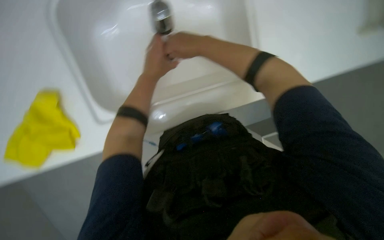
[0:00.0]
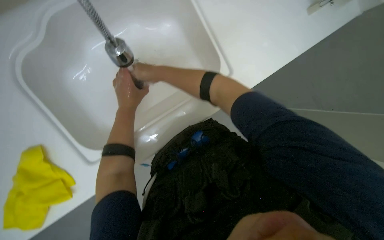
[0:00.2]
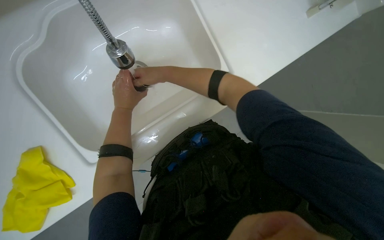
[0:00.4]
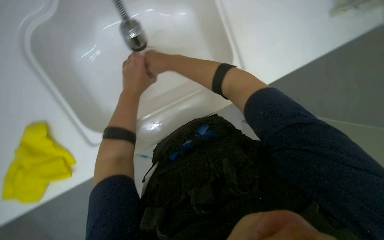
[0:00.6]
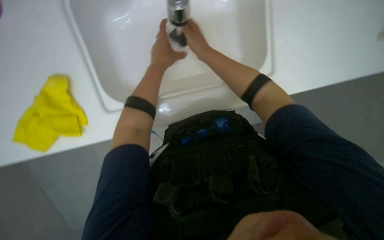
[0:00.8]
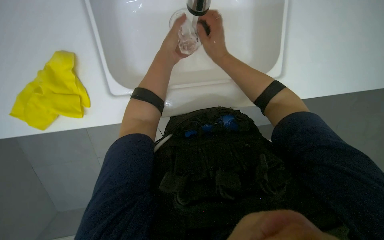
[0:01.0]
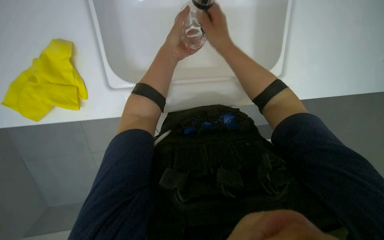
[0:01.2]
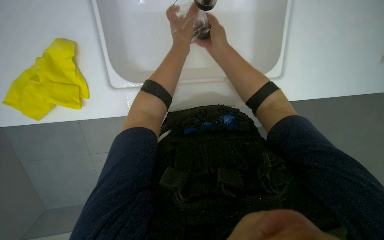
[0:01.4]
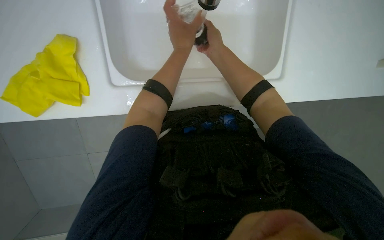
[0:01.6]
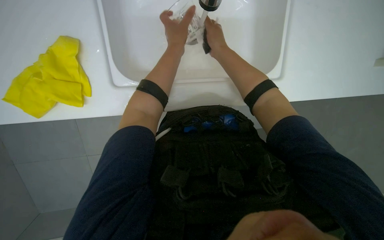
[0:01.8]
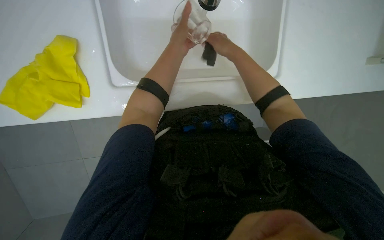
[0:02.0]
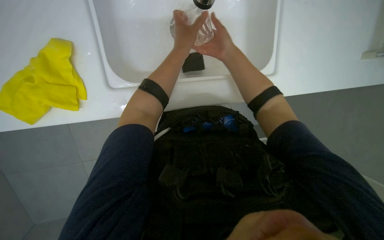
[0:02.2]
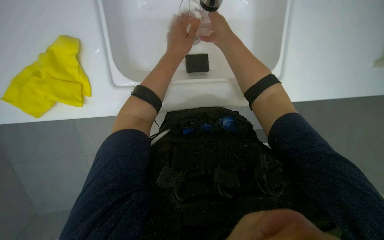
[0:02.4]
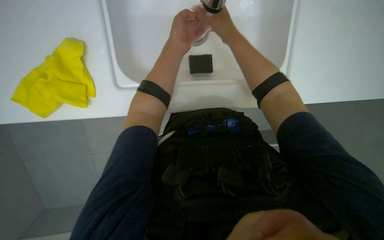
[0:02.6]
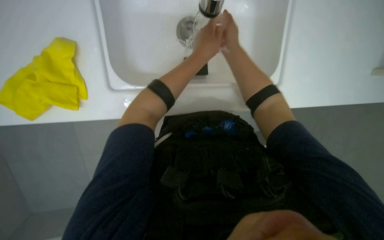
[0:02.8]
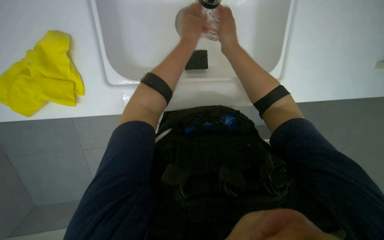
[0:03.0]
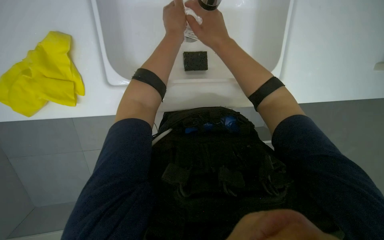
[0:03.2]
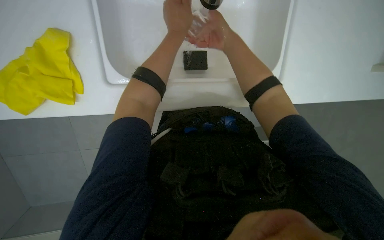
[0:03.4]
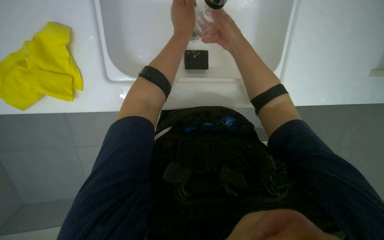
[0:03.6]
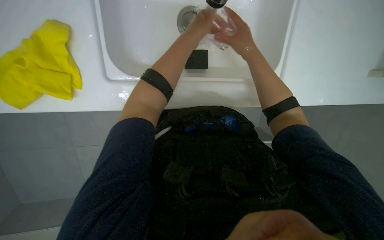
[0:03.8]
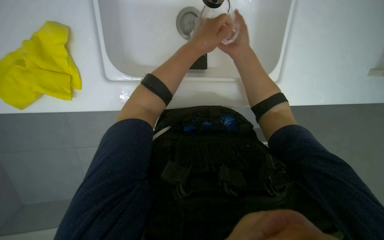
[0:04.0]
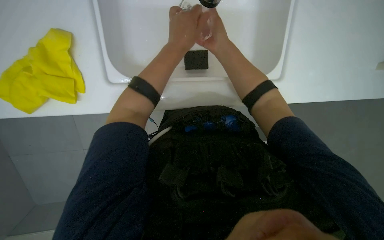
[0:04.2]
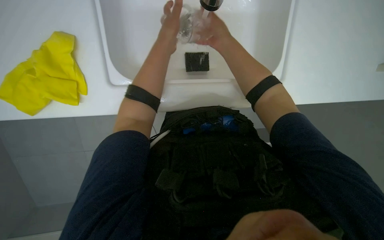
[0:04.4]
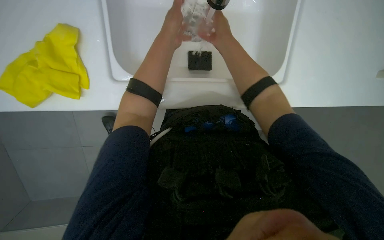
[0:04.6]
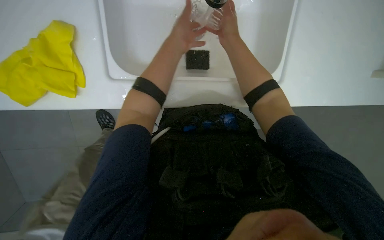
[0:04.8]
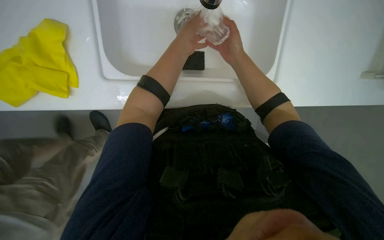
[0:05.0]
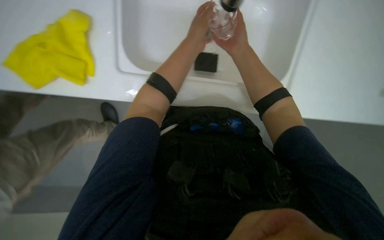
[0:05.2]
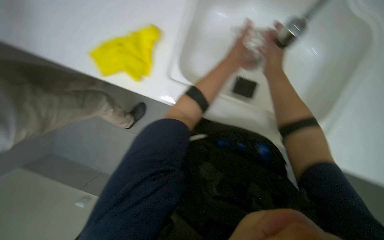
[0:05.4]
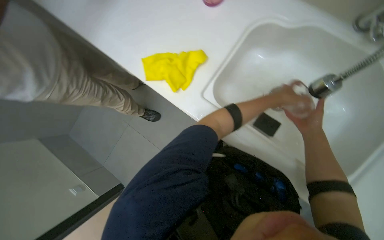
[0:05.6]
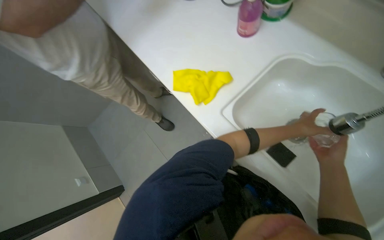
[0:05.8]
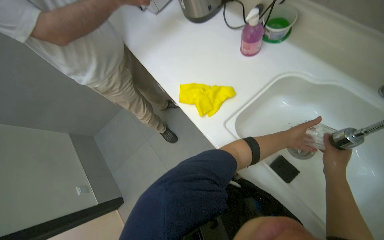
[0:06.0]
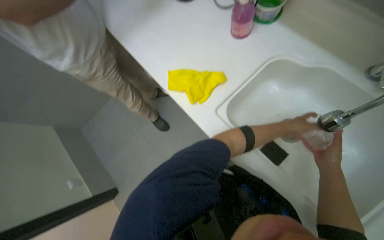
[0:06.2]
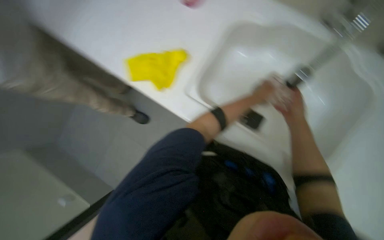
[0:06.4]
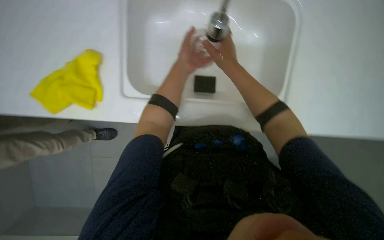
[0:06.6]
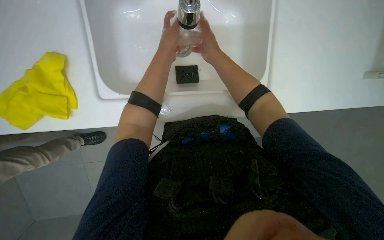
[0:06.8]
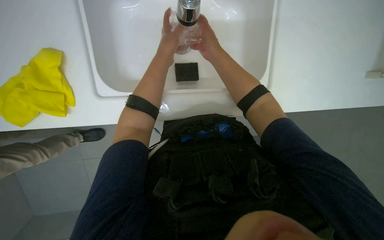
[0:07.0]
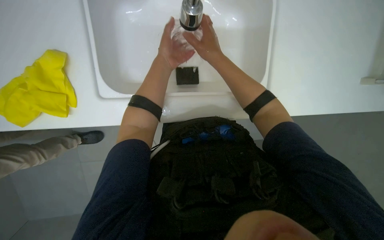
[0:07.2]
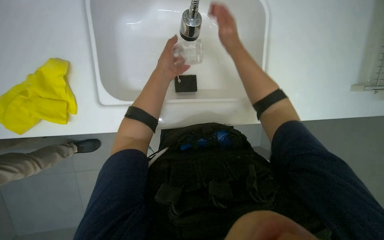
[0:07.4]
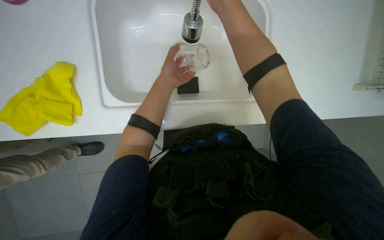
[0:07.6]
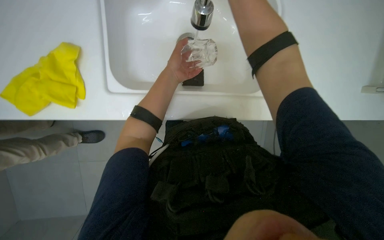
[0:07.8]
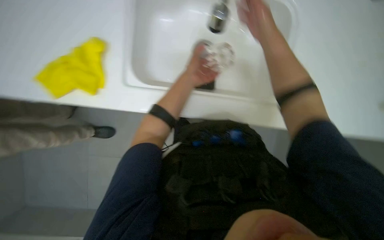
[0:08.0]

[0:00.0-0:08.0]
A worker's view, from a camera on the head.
Job: cleaning kitchen.
The whole recording: Washing dishes in sink. The worker washes multiple dishes and glasses in the sink with a sponge.
0:00.0 to 0:01.6: The right hand travels farther from the camera by about 10 cm.
0:01.6 to 0:03.2: The right hand heads nearer to the camera, covering approximately 10 cm.
0:04.8 to 0:06.4: The camera pitches upward, by roughly 15 degrees. The scene rotates clockwise by some 35 degrees.
0:06.4 to 0:08.0: The right hand heads nearer to the camera and up the picture, covering approximately 15 cm. Meanwhile the left hand heads to the left and nearer to the camera, covering approximately 20 cm.

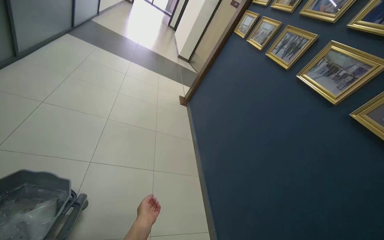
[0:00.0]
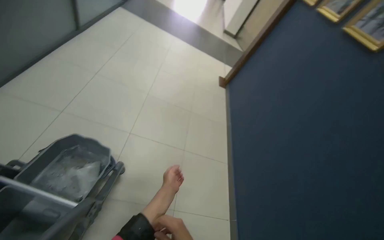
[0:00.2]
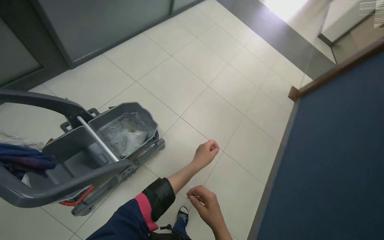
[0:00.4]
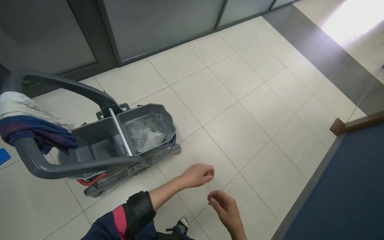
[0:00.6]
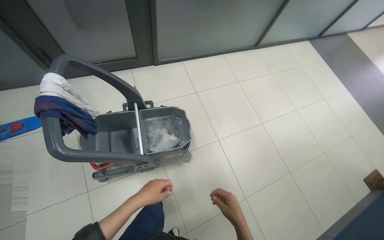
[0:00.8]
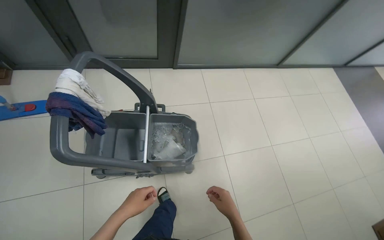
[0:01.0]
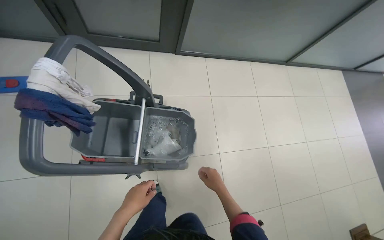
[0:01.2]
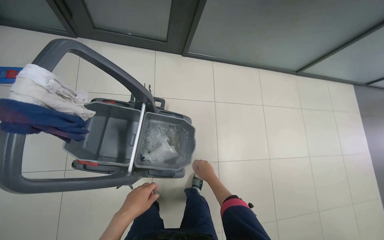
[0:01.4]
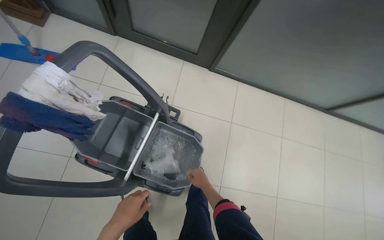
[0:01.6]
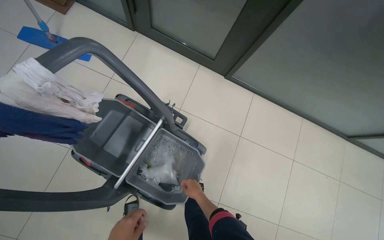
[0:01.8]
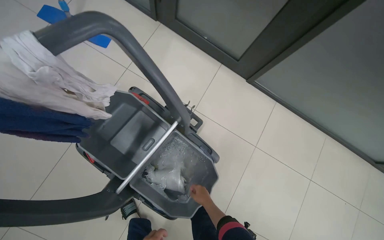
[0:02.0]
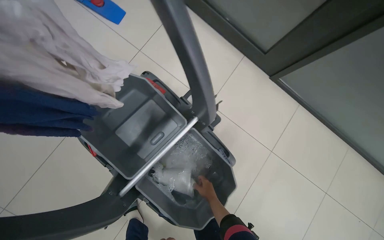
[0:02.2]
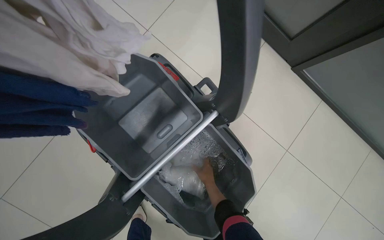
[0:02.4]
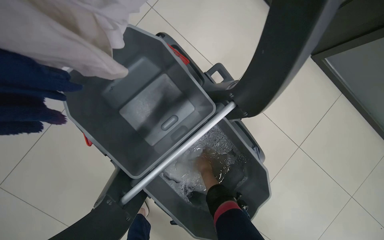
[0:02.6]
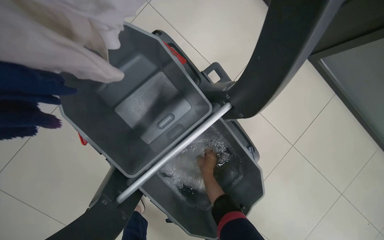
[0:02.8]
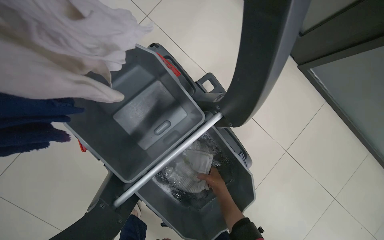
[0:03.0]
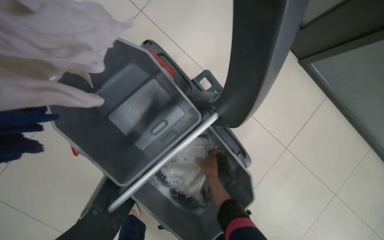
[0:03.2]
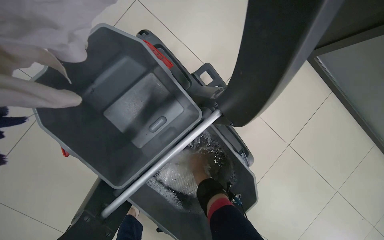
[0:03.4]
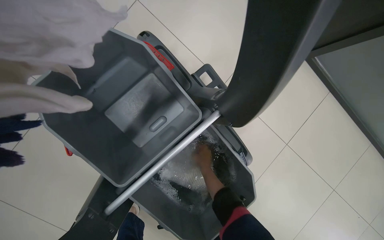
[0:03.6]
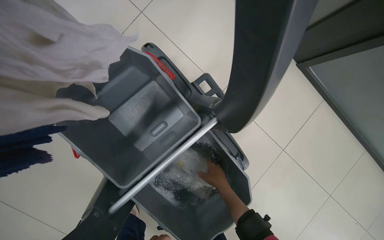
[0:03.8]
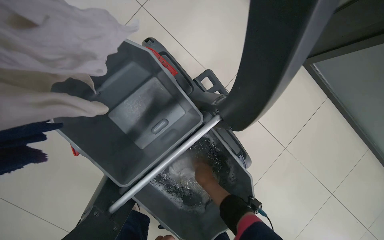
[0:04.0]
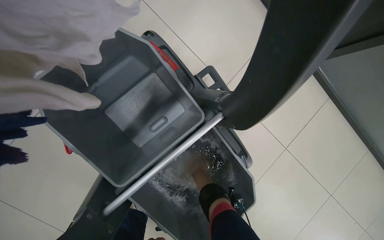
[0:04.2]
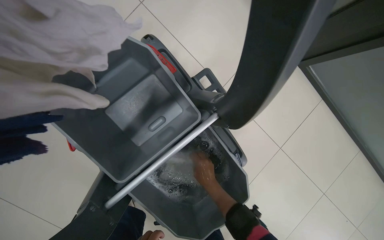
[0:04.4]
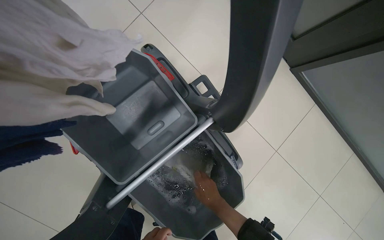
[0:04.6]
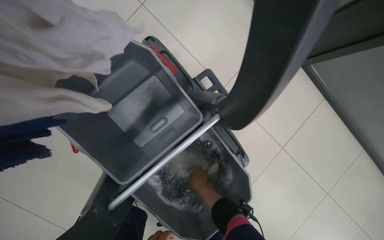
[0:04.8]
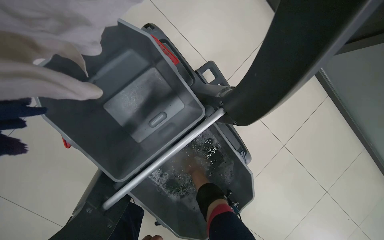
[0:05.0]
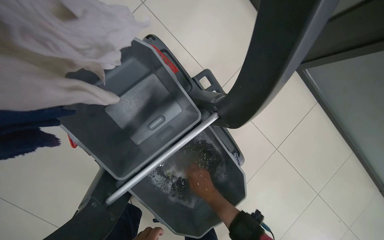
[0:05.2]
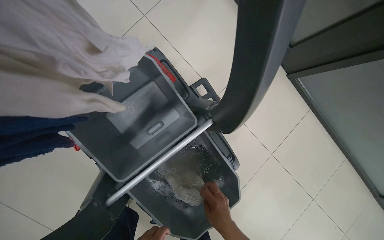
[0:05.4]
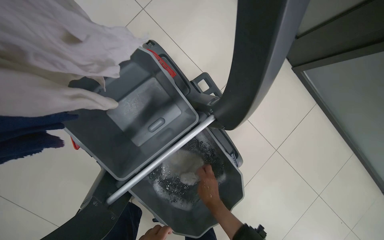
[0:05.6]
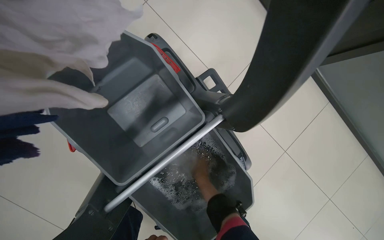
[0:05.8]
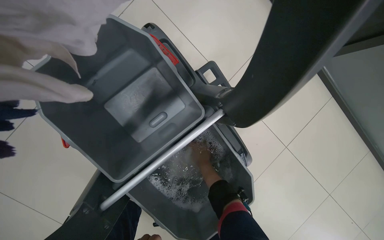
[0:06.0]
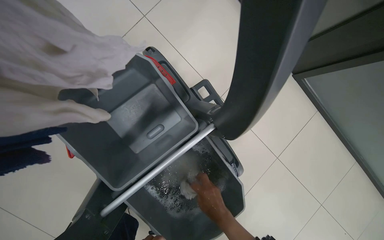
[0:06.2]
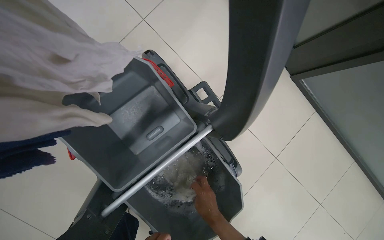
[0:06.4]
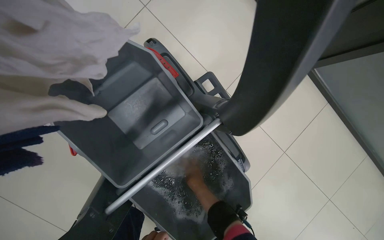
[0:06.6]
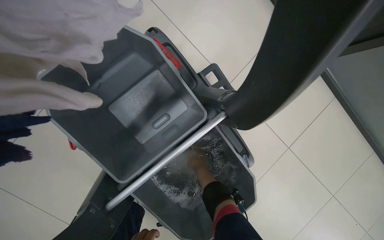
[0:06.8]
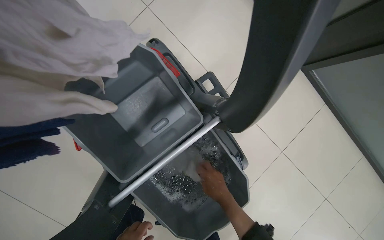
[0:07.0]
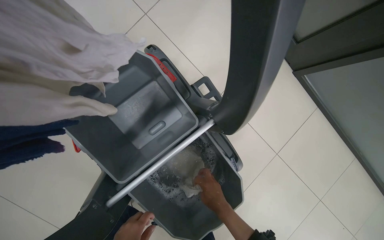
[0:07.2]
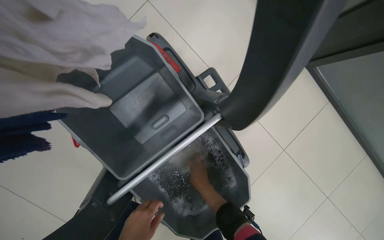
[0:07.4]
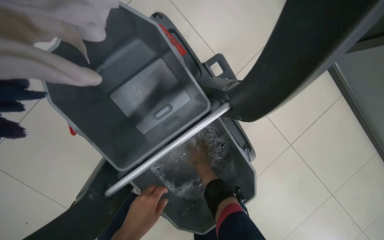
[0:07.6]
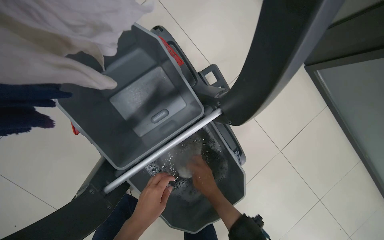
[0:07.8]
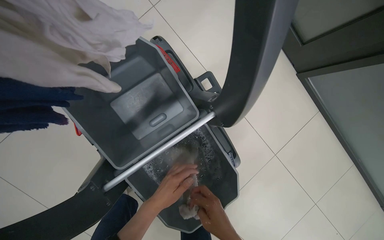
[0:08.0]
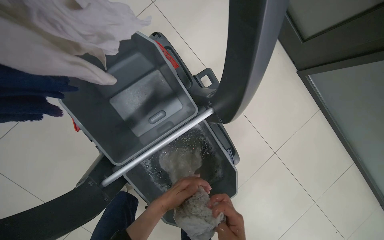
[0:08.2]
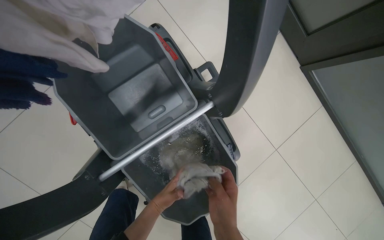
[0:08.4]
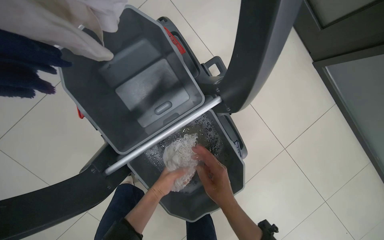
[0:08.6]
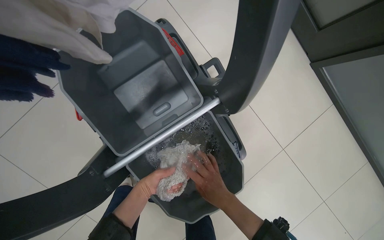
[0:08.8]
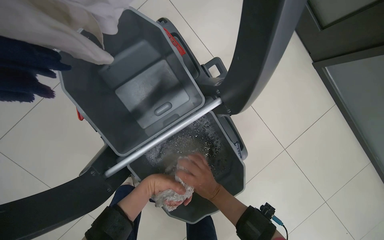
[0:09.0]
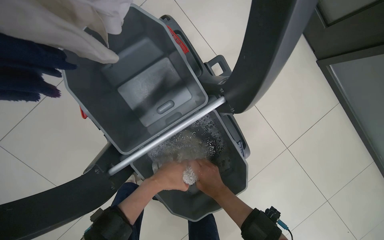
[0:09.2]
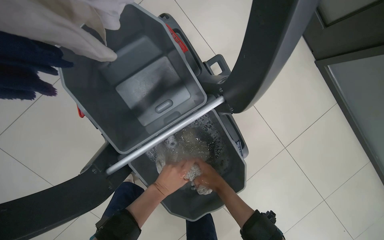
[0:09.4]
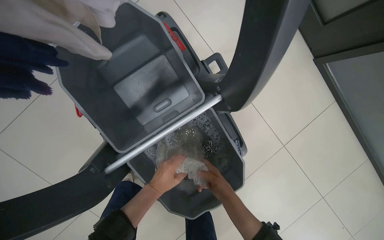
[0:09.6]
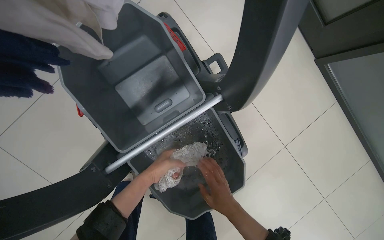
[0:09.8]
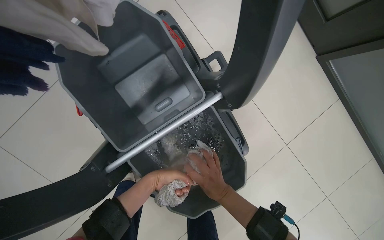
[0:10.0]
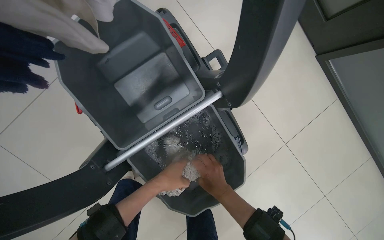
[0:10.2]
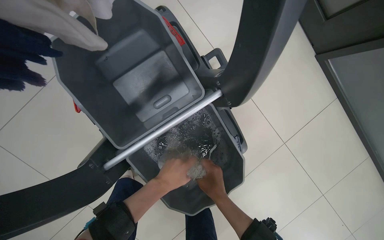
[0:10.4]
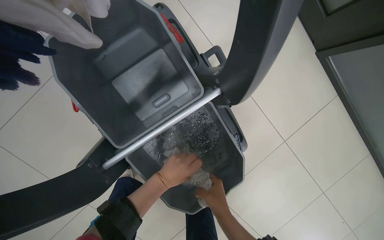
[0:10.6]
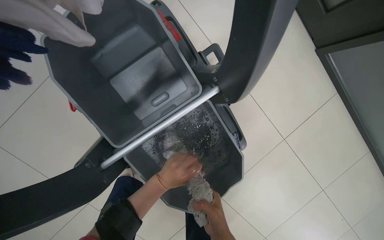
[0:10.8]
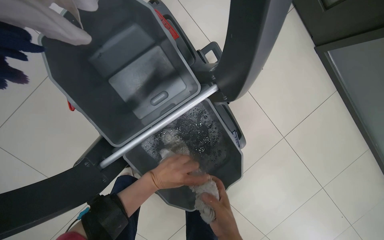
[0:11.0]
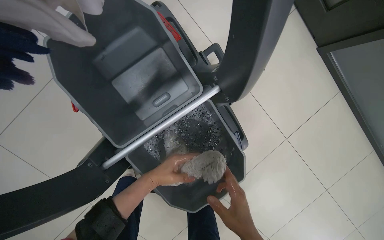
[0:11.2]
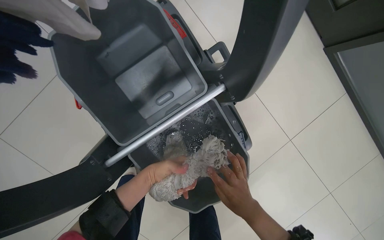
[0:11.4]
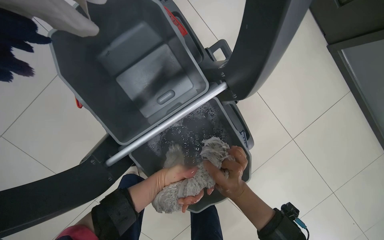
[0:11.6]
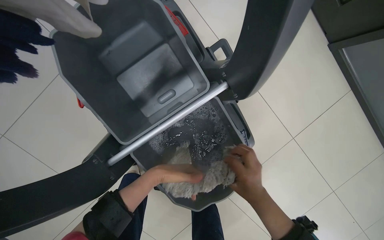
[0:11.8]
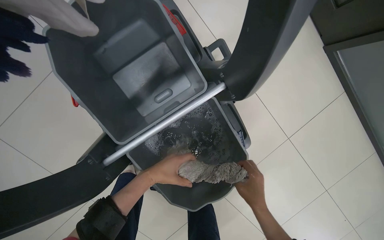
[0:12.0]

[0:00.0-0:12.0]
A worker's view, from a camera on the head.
Job: preparing cleaning supplies.
The whole recording: Preparing mop for cleaning. The worker washes, wrings, and attaches a clean mop head to the mop handle.
0:00.0 to 0:01.6: The camera is carried roughly 40 cm. The head rotates approximately 105 degrees to the left.
0:01.6 to 0:03.0: The head travels approximately 50 cm. The scene rotates clockwise by some 25 degrees.
0:03.0 to 0:04.4: The right hand moves left and right over approximately 10 cm, changing direction 2 times.
0:04.4 to 0:06.0: The right hand travels down the picture and back again, approximately 10 cm each way.
0:06.0 to 0:07.6: The right hand goes up and down the picture, some 20 cm each way, reversing 3 times.
0:09.0 to 0:10.4: The hands stay close to where they were, moving slightly.
0:10.4 to 0:12.0: The right hand heads to the right, covering roughly 10 cm, and goes down the picture and returns, approximately 10 cm each way.
